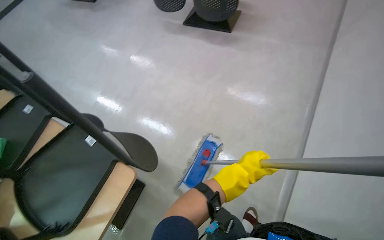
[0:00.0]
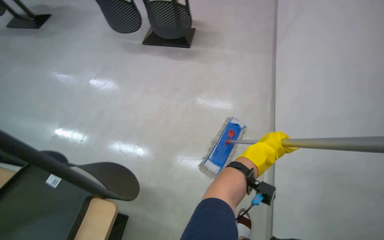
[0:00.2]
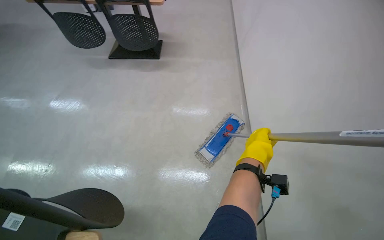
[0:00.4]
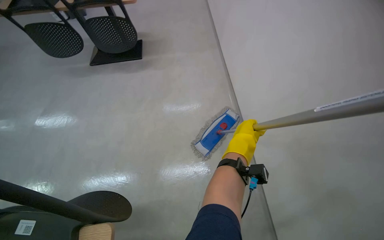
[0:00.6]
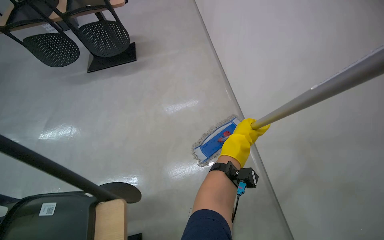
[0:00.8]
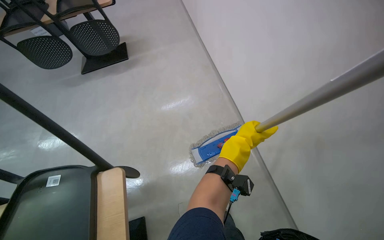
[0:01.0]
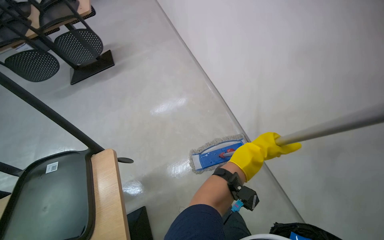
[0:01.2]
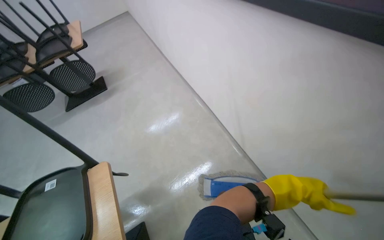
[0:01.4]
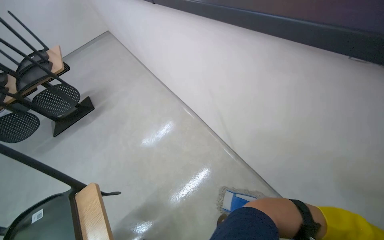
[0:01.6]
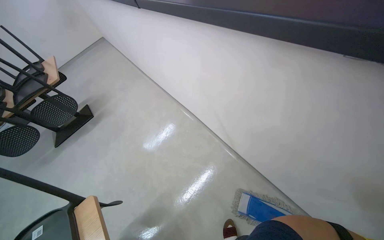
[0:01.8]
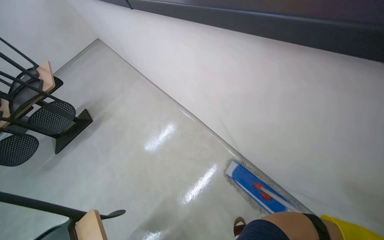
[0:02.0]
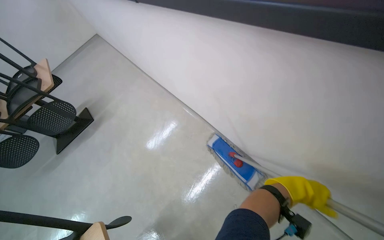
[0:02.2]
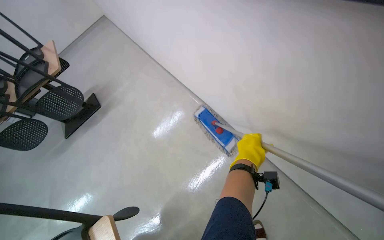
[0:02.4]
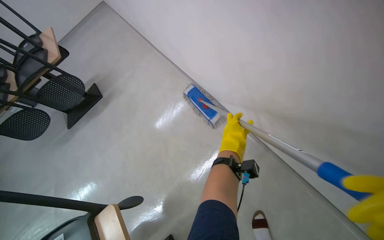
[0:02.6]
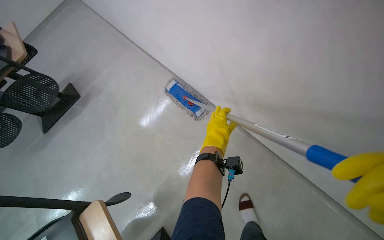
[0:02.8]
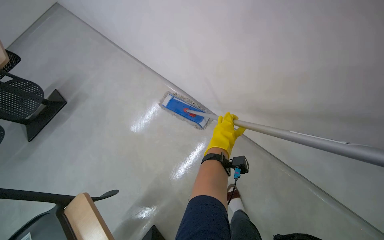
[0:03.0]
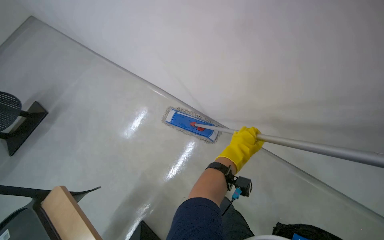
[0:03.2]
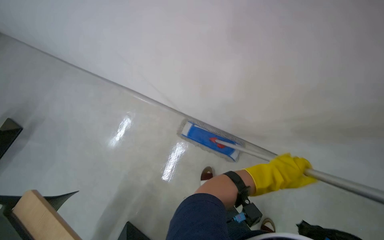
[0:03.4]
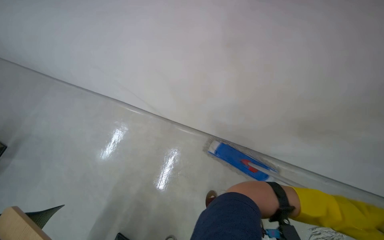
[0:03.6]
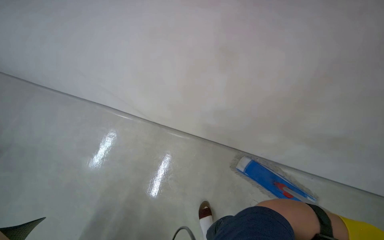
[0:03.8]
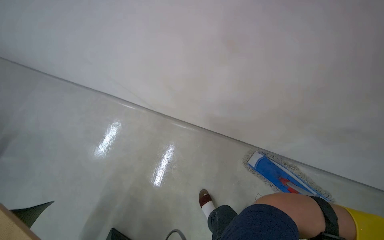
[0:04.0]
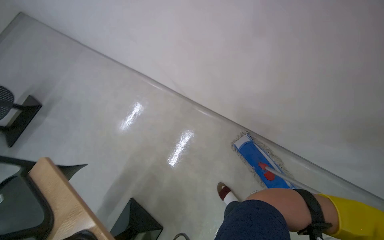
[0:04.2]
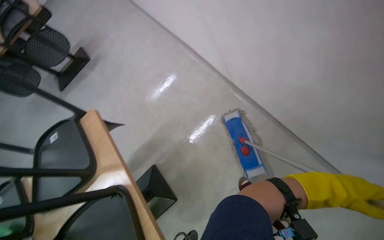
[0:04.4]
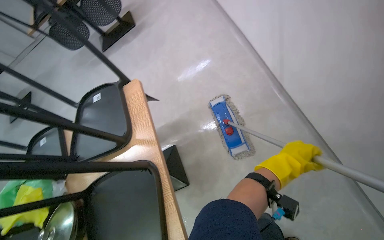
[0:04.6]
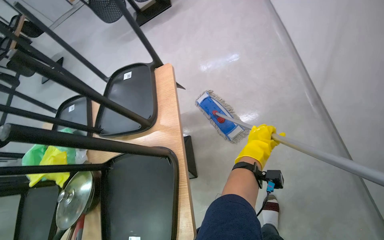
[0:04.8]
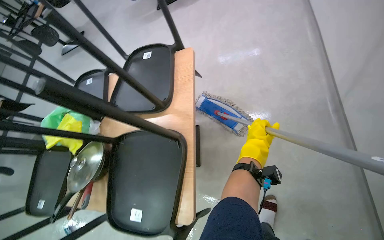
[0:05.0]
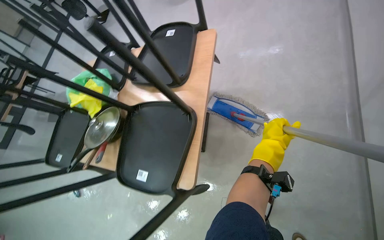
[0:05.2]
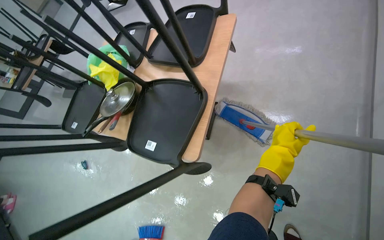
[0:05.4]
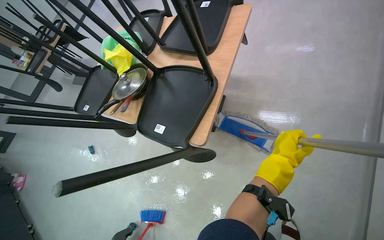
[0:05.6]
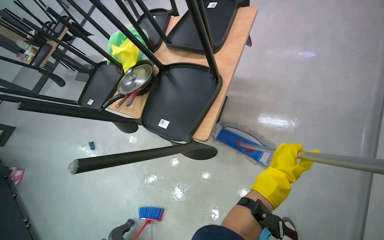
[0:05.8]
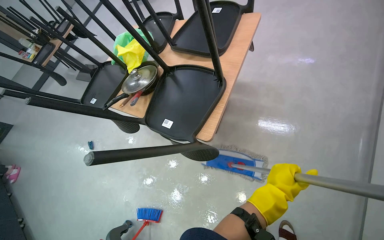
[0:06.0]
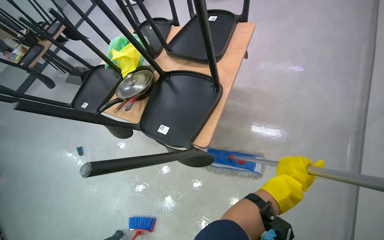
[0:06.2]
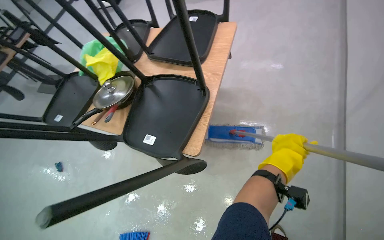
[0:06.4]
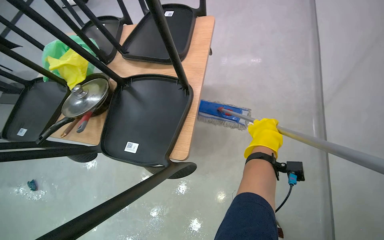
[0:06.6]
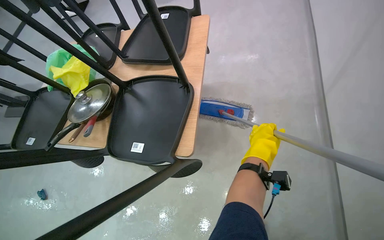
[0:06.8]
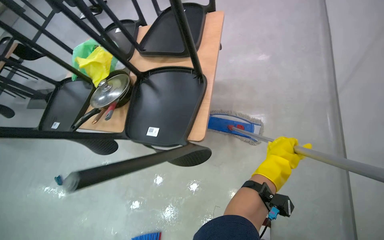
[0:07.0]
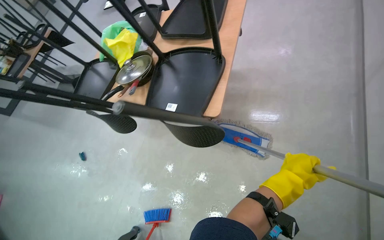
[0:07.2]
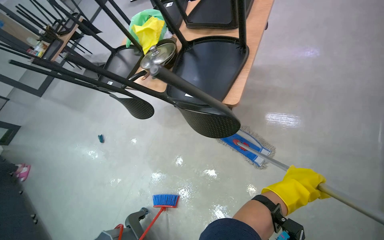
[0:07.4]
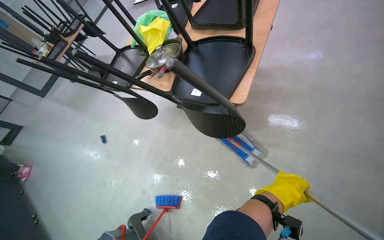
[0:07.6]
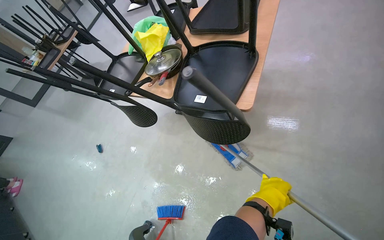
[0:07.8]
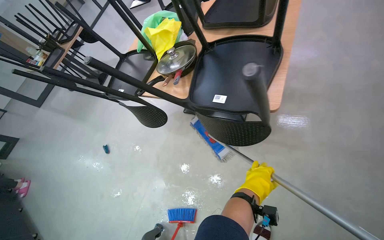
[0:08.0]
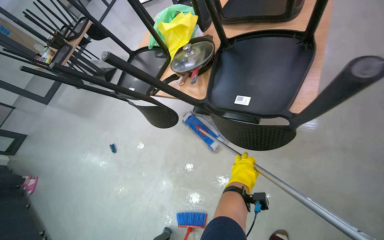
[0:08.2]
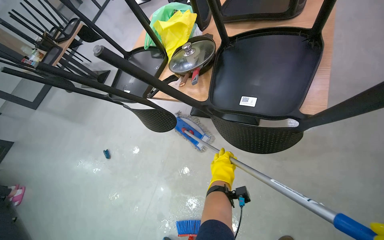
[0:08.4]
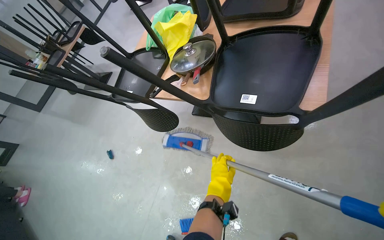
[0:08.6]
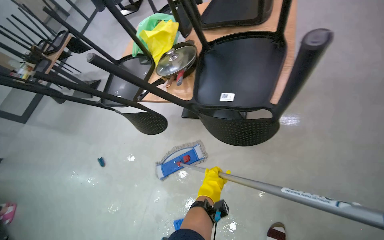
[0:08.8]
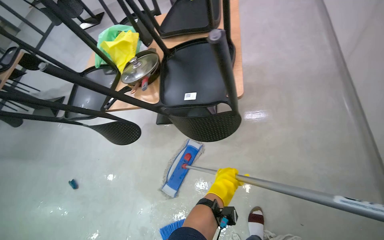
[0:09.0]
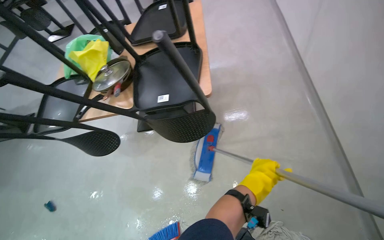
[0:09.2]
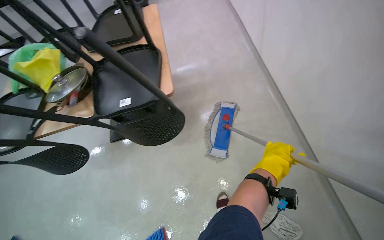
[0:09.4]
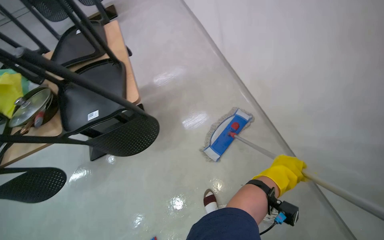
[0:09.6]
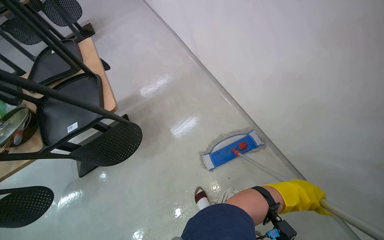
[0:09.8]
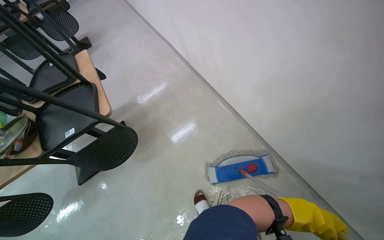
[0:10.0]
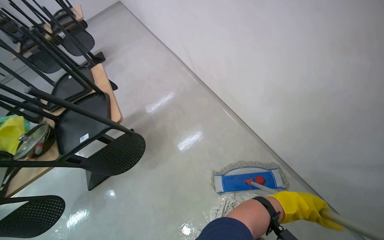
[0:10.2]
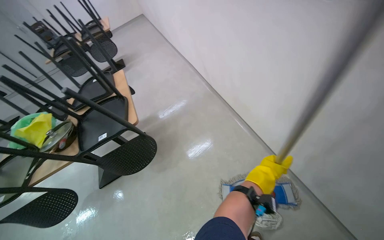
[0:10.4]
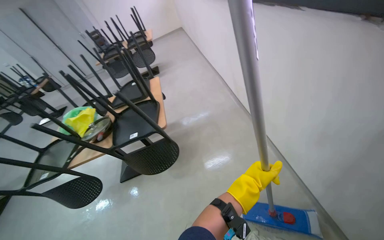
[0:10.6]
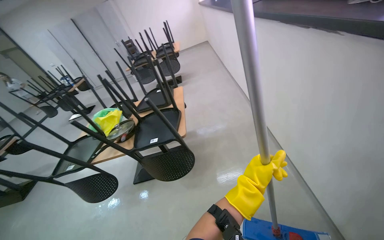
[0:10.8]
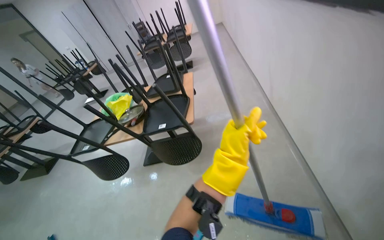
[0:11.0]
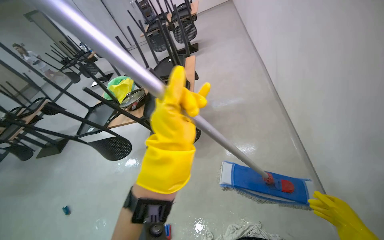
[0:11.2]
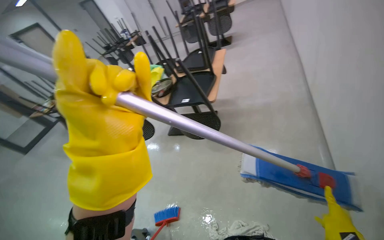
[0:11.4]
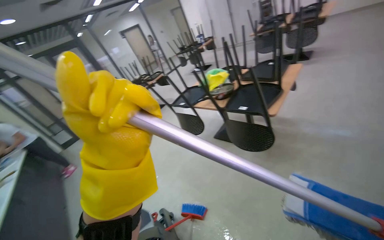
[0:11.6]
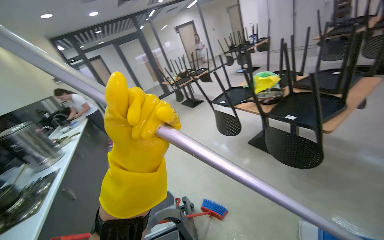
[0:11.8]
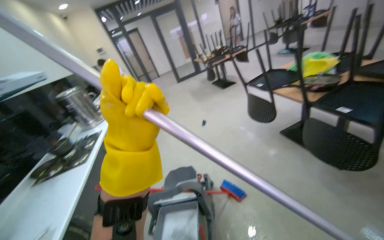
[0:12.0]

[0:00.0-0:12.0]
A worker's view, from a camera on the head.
Job: mopping floor.
The whole recording: Mopping kitchen floor. The worker mops the kitchen floor with a flat mop, periodically cleaning the mop head in a bucket.
0.0 to 1.6 s: The camera travels some 50 cm. The wearer's head swings roughly 60 degrees to the right. The view tips upward by some 15 degrees.
3.0 to 4.4 s: The camera travels to the right, about 40 cm.
4.4 to 6.0 s: The wearer's head swings roughly 45 degrees to the left.
6.0 to 7.6 s: The left hand reaches roughly 15 cm up the picture, then returns.
7.6 to 9.0 s: The head rotates approximately 20 degrees to the right. The left hand moves to the left and farther from the camera, roughly 30 cm.
9.0 to 10.4 s: The wearer moves roughly 50 cm. The head rotates about 30 degrees to the right. The camera pitches upward, by about 20 degrees.
10.4 to 12.0 s: The head rotates roughly 90 degrees to the left.

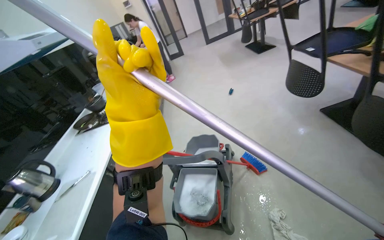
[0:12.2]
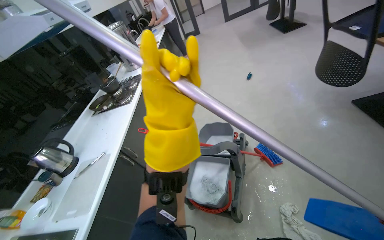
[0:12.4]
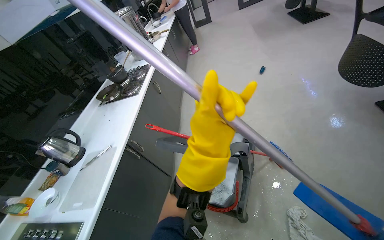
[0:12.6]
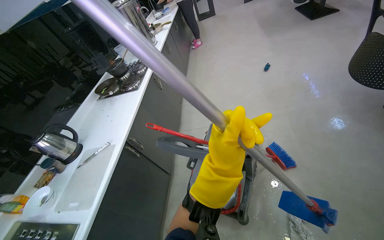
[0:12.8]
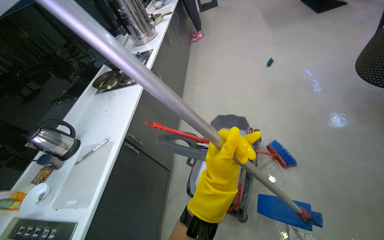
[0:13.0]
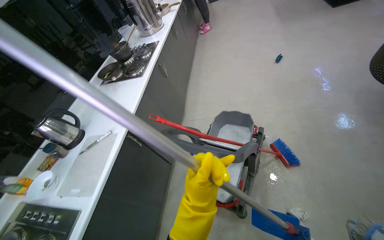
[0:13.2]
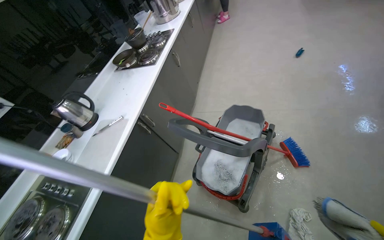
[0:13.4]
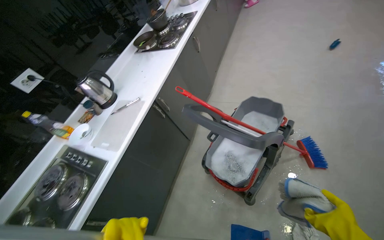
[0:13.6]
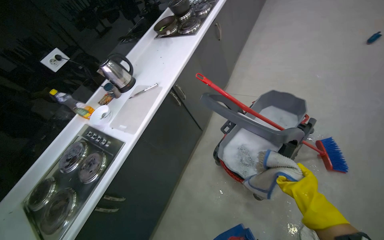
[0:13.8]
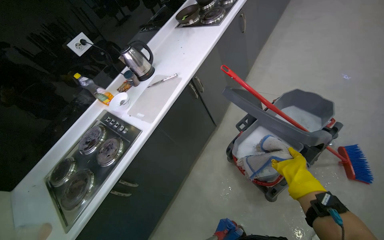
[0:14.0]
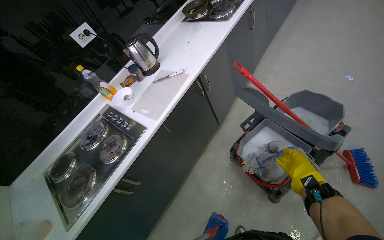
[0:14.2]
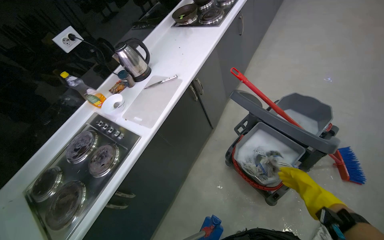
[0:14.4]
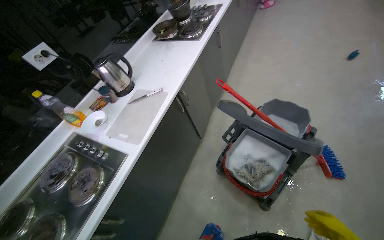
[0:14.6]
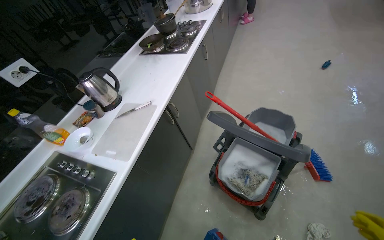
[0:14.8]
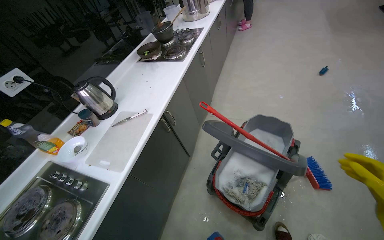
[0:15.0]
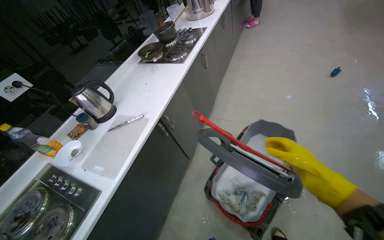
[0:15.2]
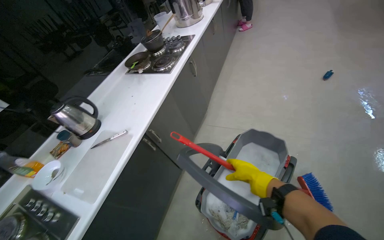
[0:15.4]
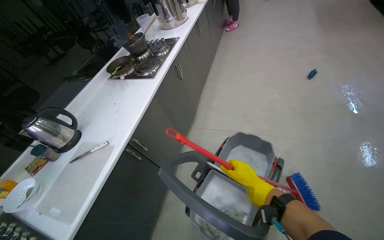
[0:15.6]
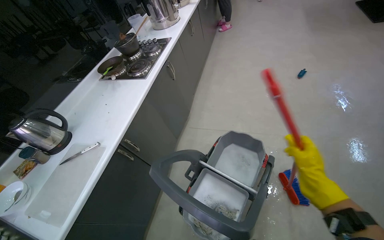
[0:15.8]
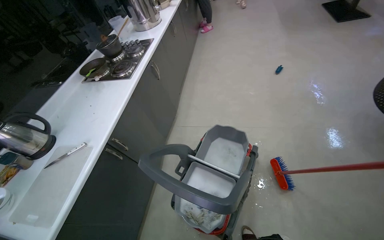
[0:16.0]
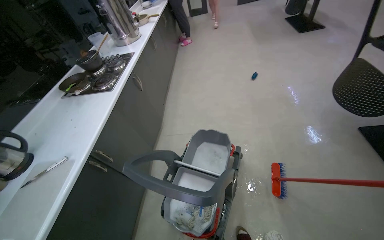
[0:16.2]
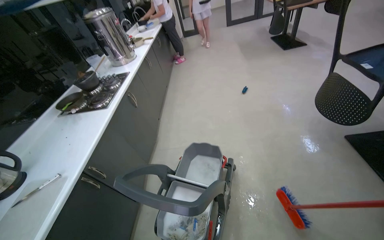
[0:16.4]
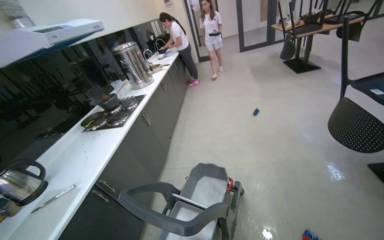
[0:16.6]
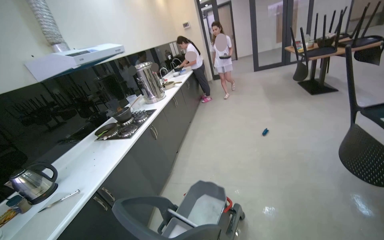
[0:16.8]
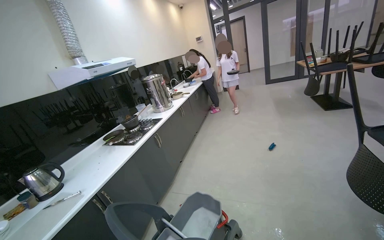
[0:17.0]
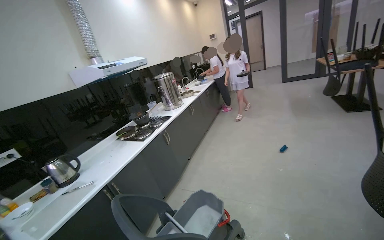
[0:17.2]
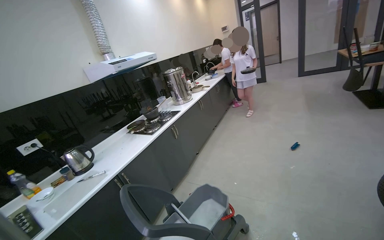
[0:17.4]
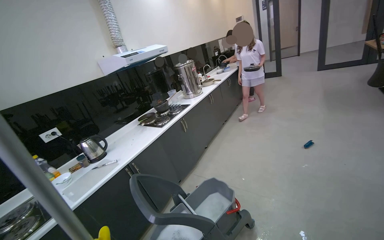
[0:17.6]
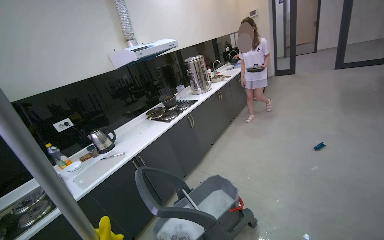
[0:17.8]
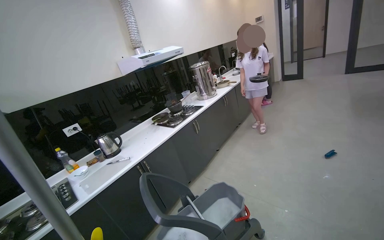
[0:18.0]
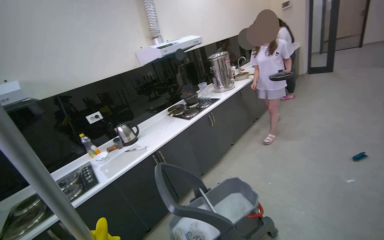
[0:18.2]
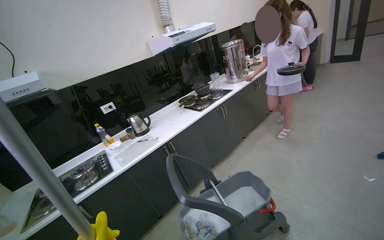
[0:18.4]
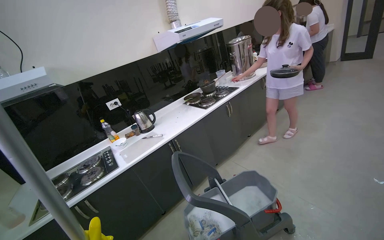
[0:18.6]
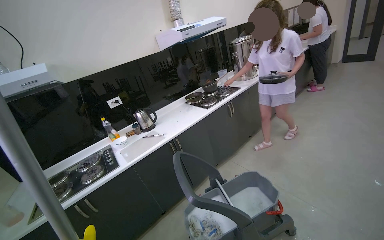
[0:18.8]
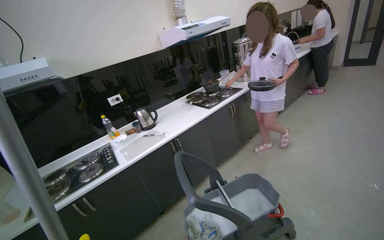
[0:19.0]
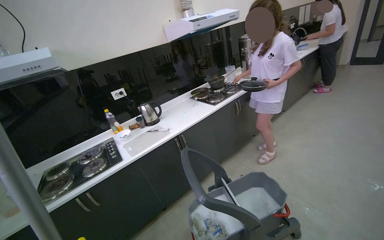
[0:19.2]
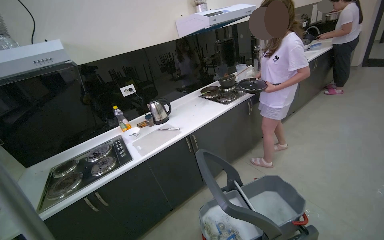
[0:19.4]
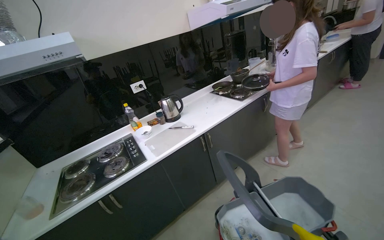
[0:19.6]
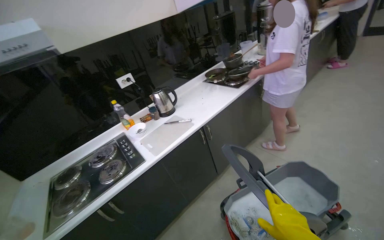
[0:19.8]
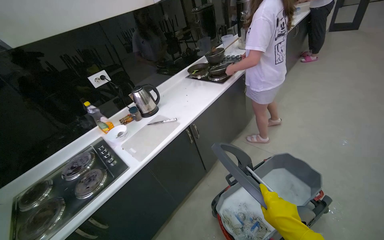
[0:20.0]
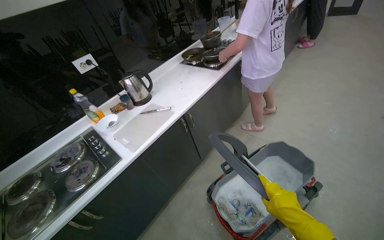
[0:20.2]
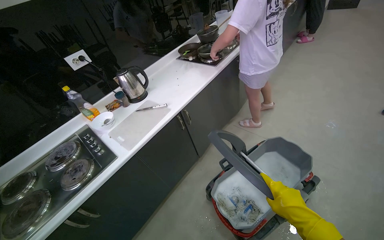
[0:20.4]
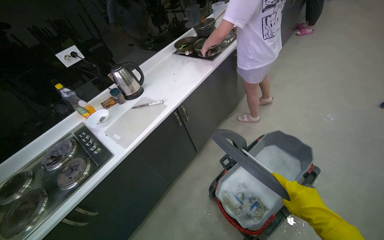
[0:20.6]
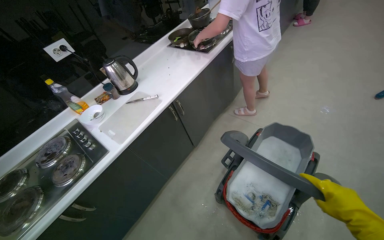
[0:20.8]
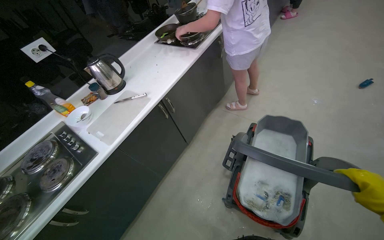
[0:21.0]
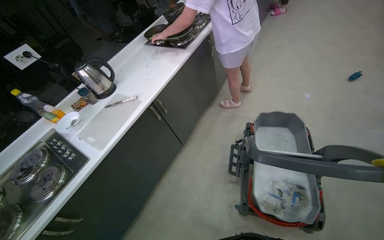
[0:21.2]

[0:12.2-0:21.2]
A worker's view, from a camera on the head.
Job: mopping floor.
The whole recording: Mopping kitchen floor. The worker mops the kitchen floor with a flat mop, periodically cleaning the mop head in a bucket.
12.2 to 13.8 s: The head turns to the left by about 30 degrees. The view tips downward by about 25 degrees.
15.2 to 16.6 s: The view tilts some 20 degrees upward.
16.6 to 18.2 s: The wearer looks some 40 degrees further to the left.
18.2 to 19.8 s: The camera travels some 50 cm. The camera pitches downward, by some 10 degrees.
19.8 to 21.2 s: The head rotates about 20 degrees to the right. The view tilts approximately 15 degrees downward.
